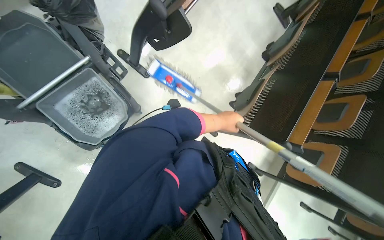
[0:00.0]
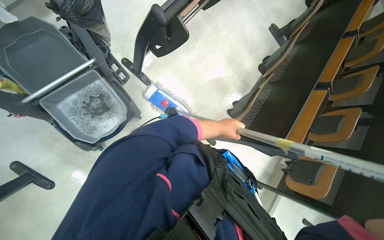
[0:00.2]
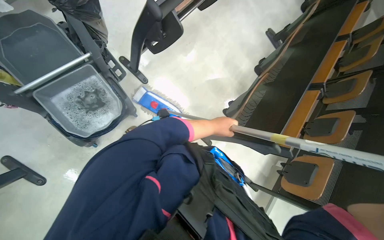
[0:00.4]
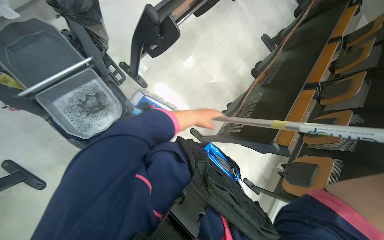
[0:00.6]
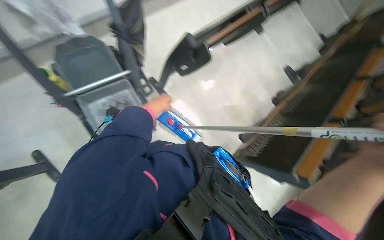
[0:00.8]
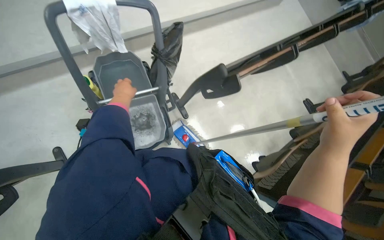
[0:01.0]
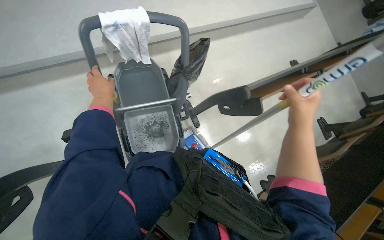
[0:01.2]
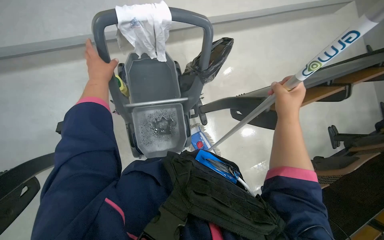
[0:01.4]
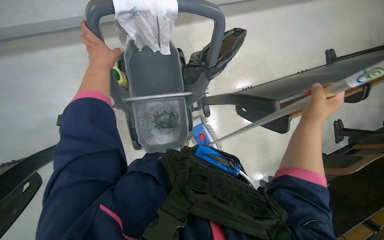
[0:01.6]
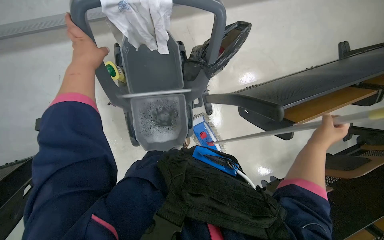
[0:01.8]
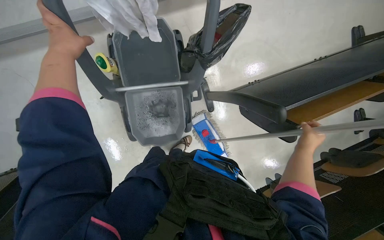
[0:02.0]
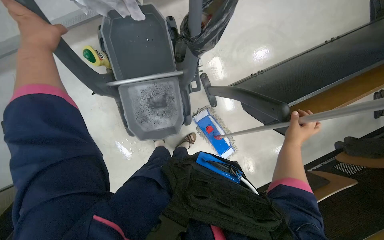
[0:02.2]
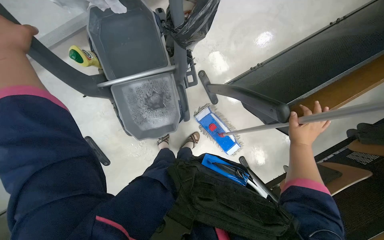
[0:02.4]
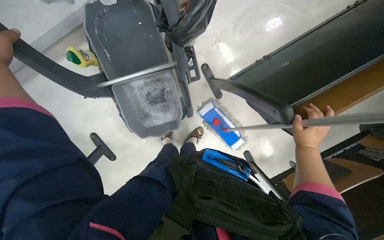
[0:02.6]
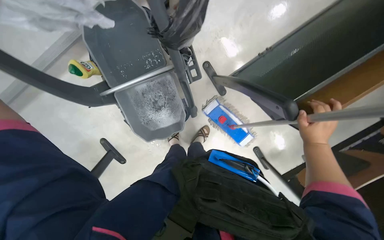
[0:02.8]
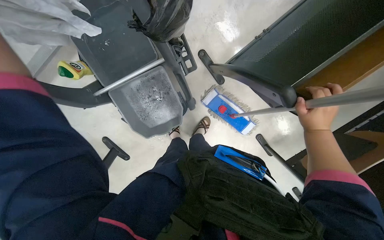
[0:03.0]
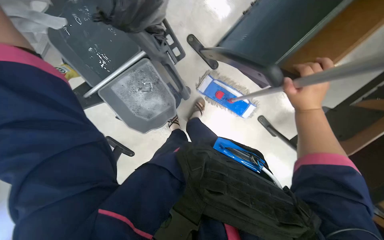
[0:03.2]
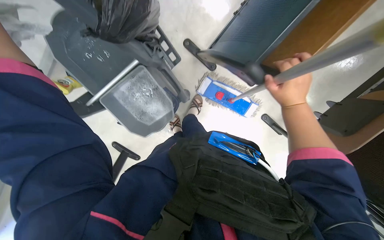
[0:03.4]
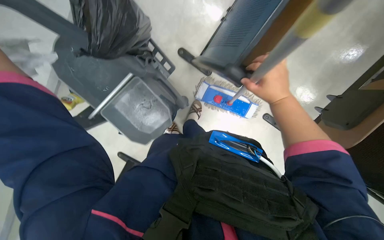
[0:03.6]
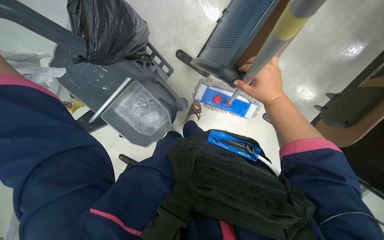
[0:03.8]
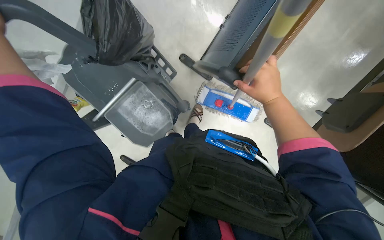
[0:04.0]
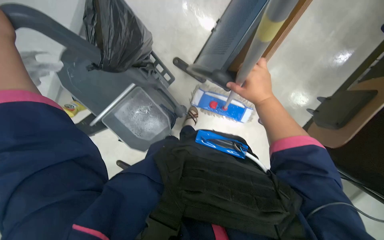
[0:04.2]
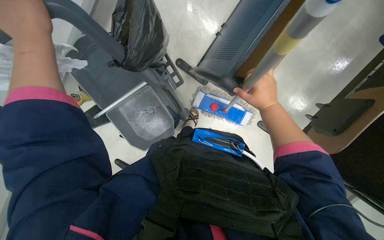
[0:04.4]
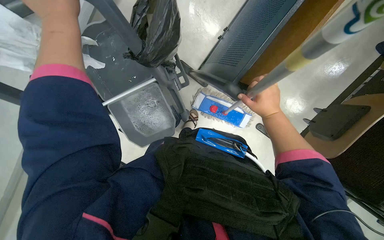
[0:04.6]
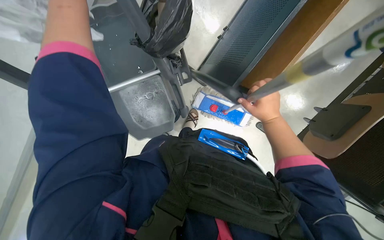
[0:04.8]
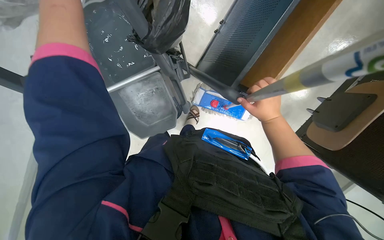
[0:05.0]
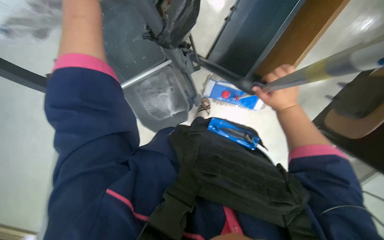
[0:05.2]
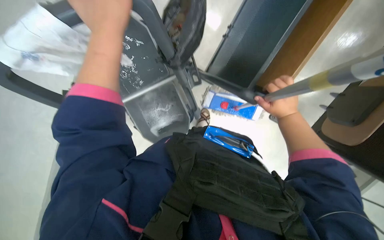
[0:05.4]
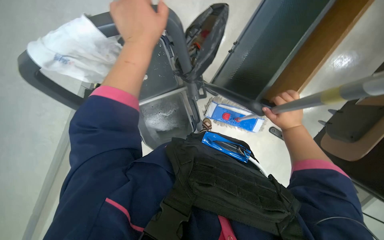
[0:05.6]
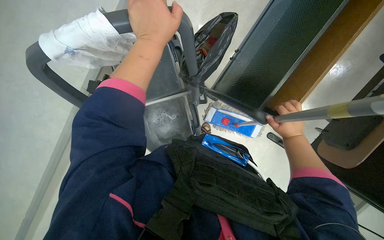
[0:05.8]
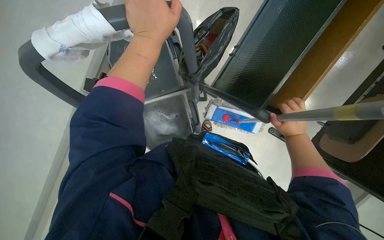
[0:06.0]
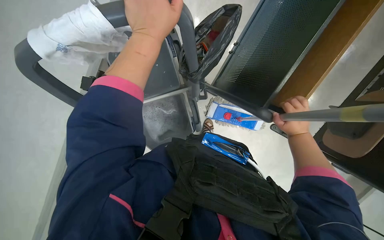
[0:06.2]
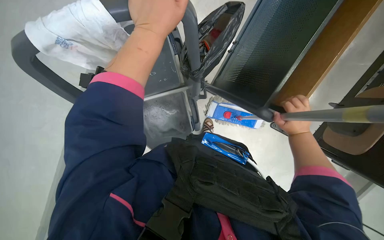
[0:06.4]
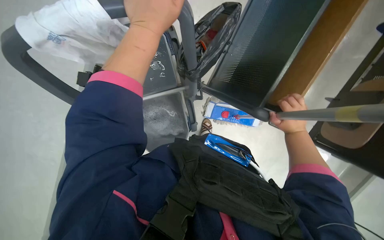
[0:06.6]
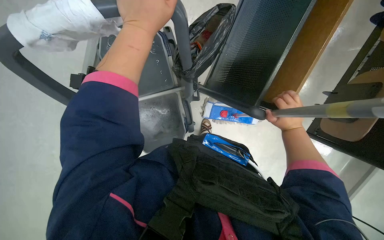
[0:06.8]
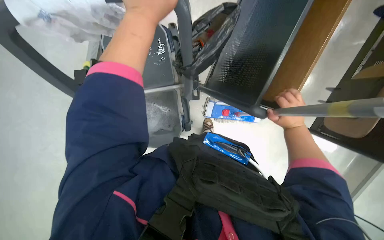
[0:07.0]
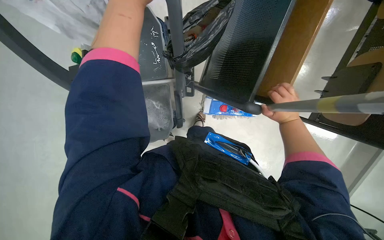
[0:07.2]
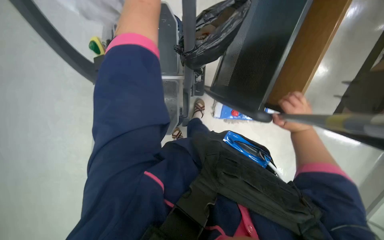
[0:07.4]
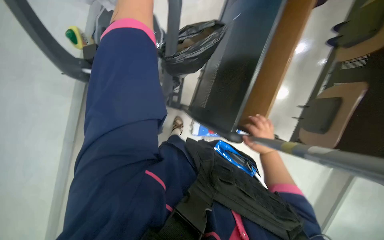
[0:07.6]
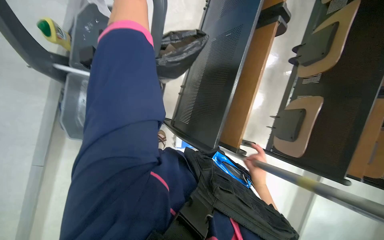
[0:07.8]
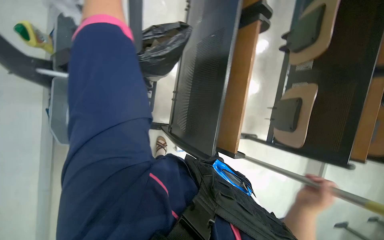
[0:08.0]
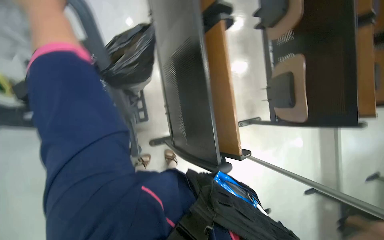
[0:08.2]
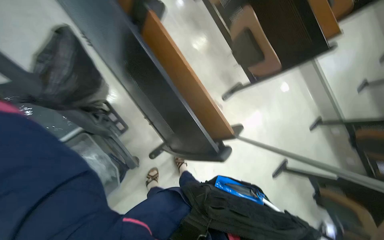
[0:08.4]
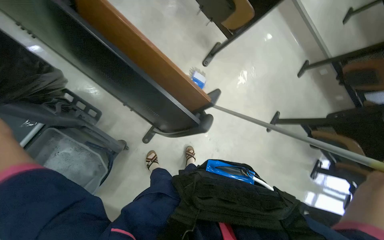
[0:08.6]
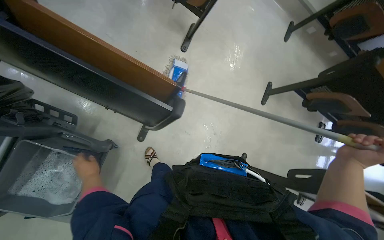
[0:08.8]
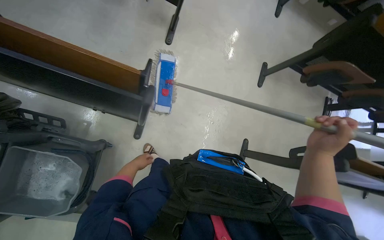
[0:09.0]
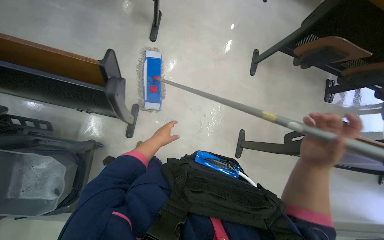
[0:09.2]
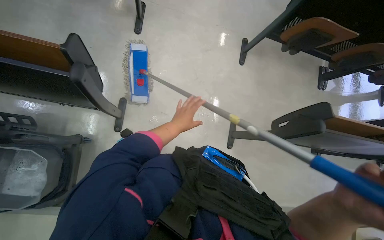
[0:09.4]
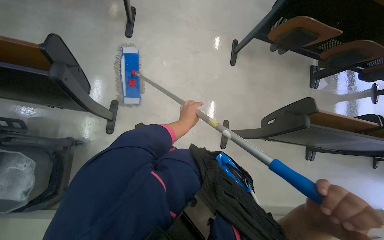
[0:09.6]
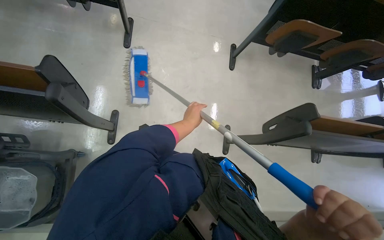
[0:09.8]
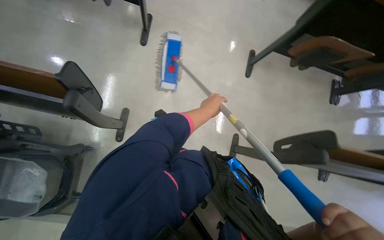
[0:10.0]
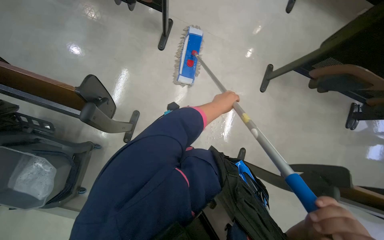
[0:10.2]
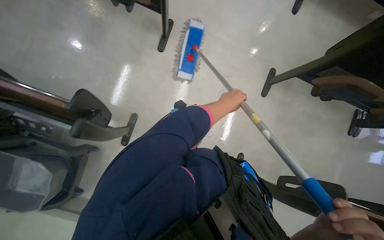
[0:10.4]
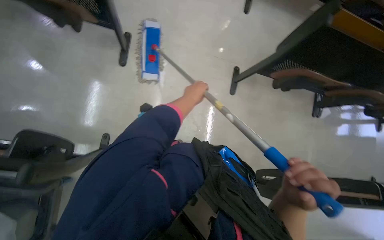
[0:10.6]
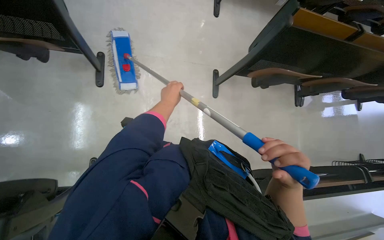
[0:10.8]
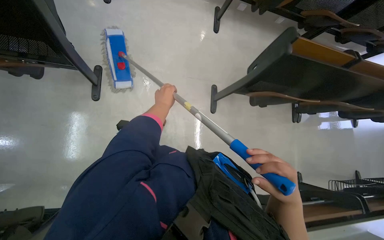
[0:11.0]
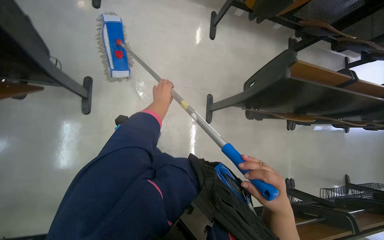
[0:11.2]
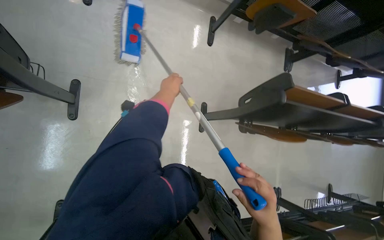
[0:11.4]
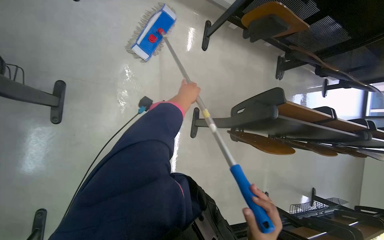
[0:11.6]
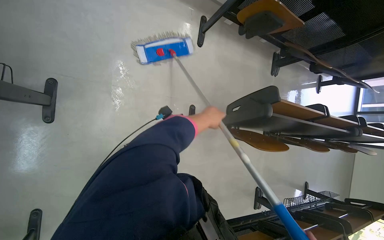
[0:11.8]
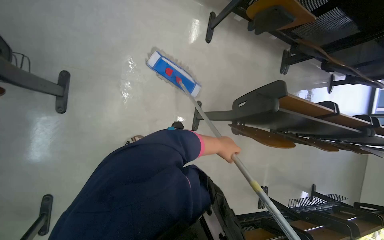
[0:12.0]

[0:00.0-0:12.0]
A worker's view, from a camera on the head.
Job: mopping floor.
The whole recording: Mopping lecture hall floor. The worker mops the lecture hall floor, periodically wringing and adjusting the mop.
0:00.0 to 0:01.6: The head rotates roughly 35 degrees to the left.
0:01.6 to 0:03.0: The view tips downward by roughly 20 degrees. The right hand is displaced farther from the camera and to the right by approximately 40 cm.
0:04.4 to 0:06.0: The right hand moves to the right, roughly 10 cm.
0:07.6 to 0:09.0: The wearer looks approximately 15 degrees further downward. The scene turns about 85 degrees counterclockwise in the picture.
0:09.0 to 0:10.4: The left hand shifts roughly 70 cm to the right and up the picture.
0:10.4 to 0:12.0: The head travels approximately 60 cm. The wearer looks approximately 20 degrees further to the right.

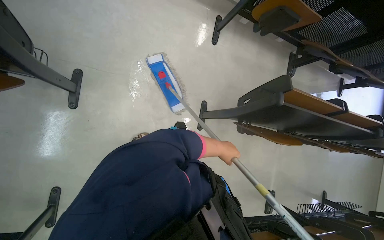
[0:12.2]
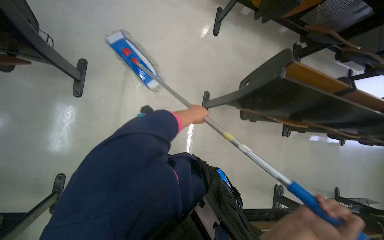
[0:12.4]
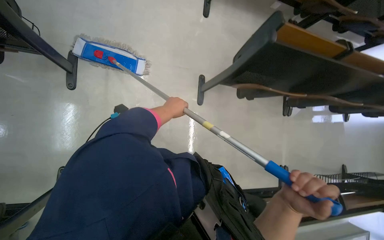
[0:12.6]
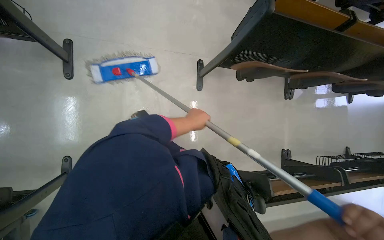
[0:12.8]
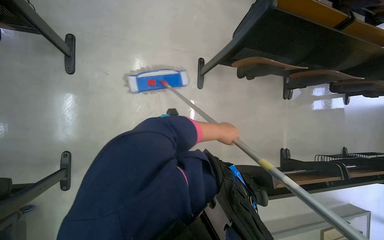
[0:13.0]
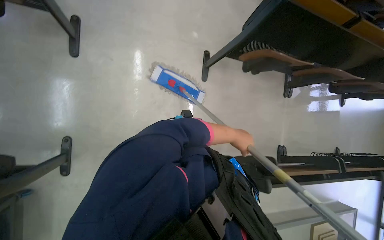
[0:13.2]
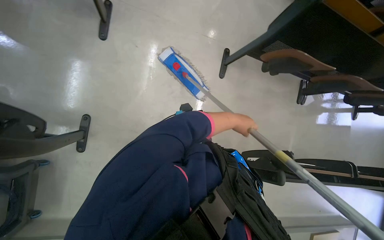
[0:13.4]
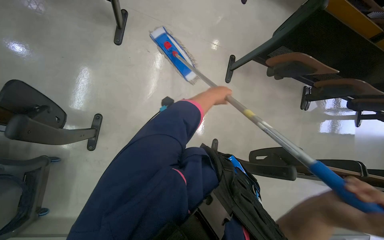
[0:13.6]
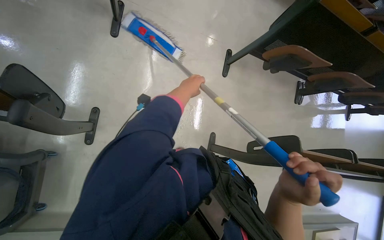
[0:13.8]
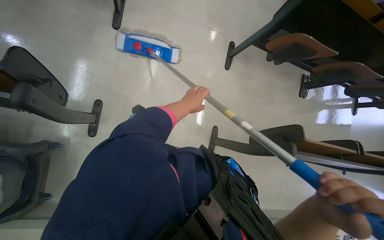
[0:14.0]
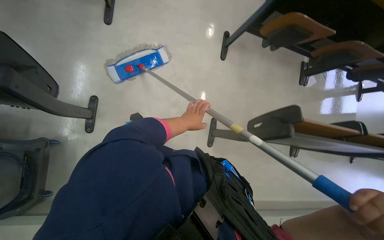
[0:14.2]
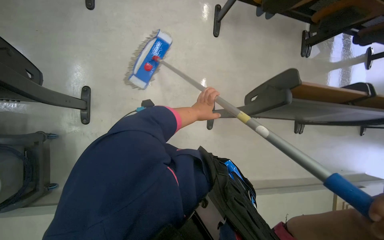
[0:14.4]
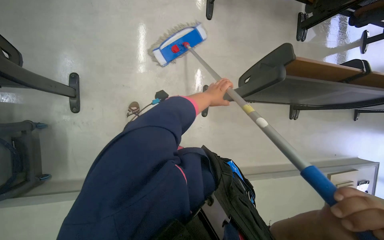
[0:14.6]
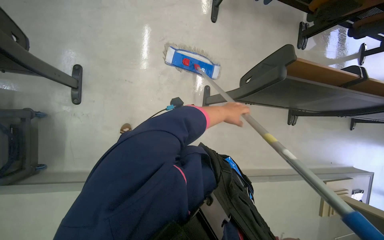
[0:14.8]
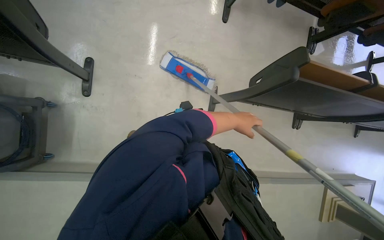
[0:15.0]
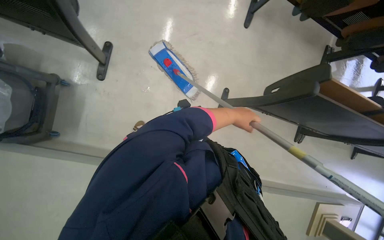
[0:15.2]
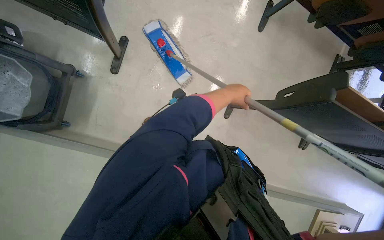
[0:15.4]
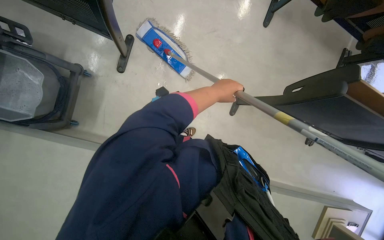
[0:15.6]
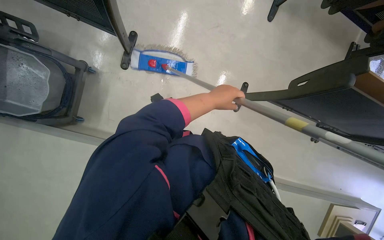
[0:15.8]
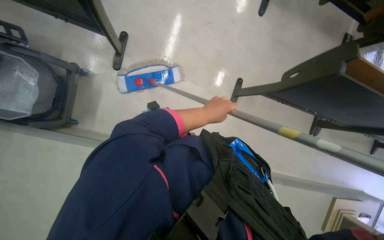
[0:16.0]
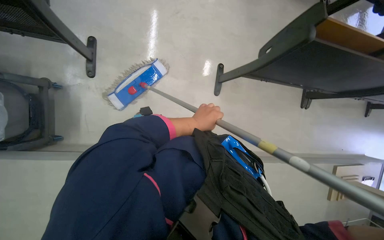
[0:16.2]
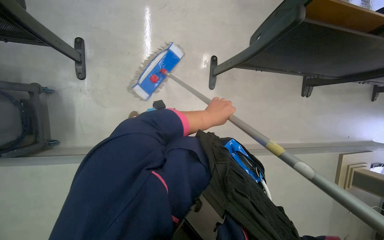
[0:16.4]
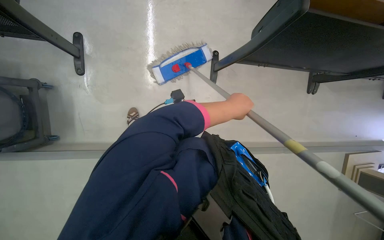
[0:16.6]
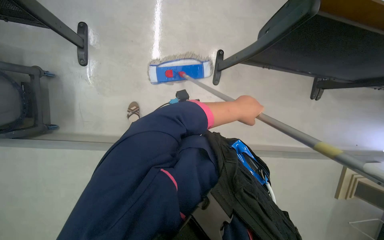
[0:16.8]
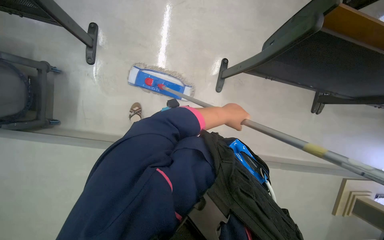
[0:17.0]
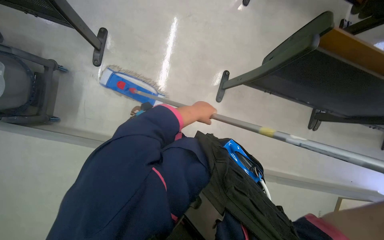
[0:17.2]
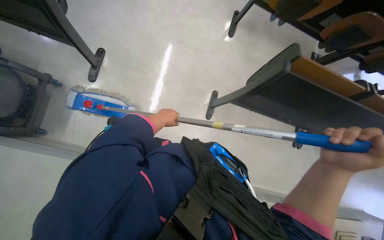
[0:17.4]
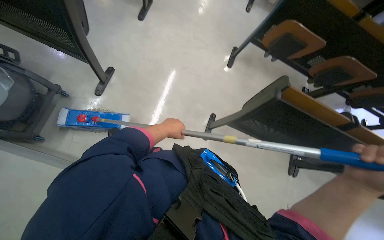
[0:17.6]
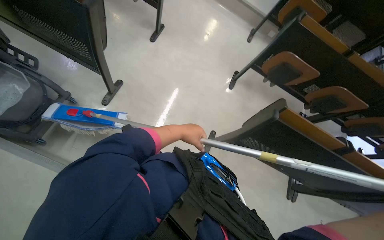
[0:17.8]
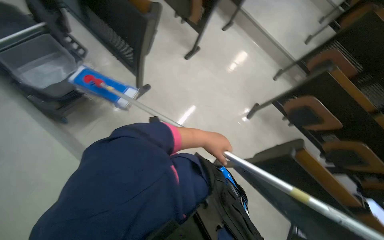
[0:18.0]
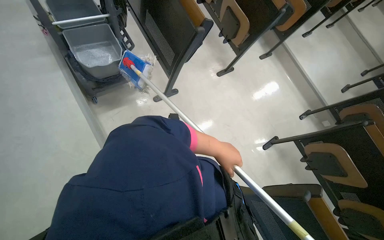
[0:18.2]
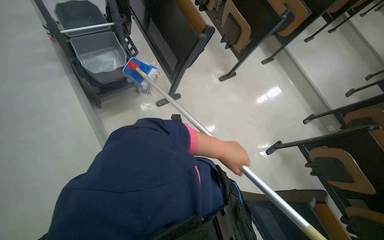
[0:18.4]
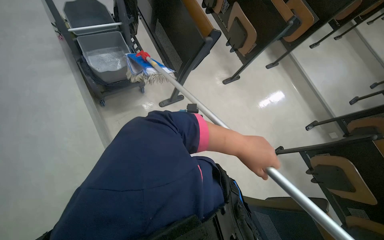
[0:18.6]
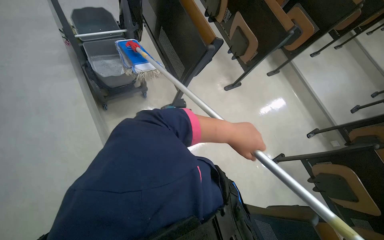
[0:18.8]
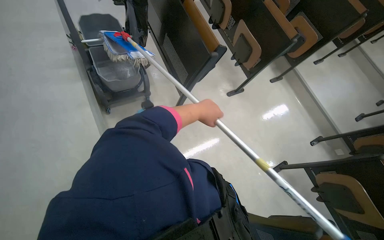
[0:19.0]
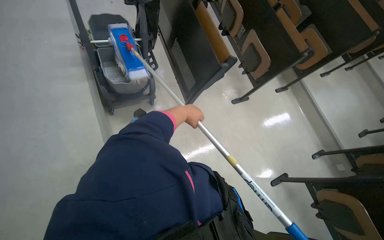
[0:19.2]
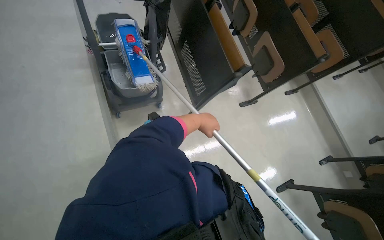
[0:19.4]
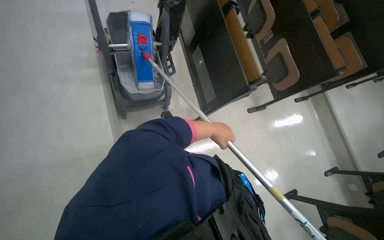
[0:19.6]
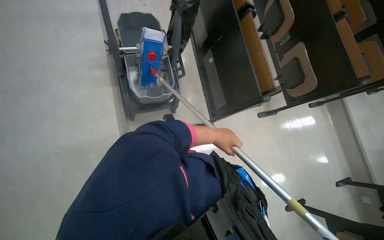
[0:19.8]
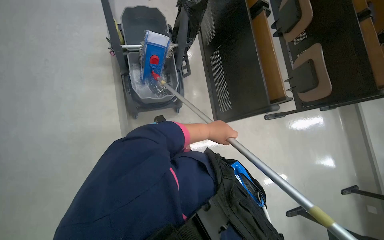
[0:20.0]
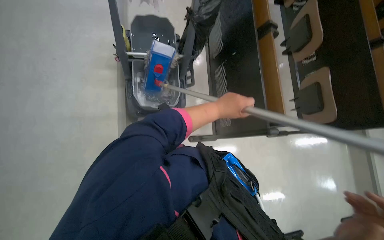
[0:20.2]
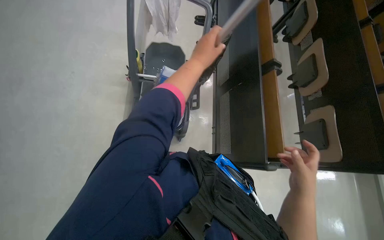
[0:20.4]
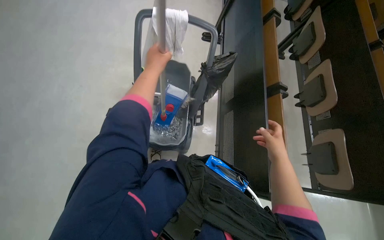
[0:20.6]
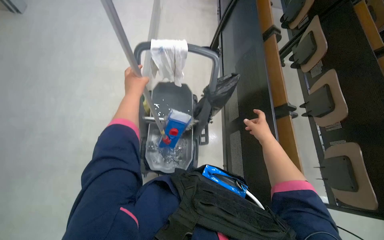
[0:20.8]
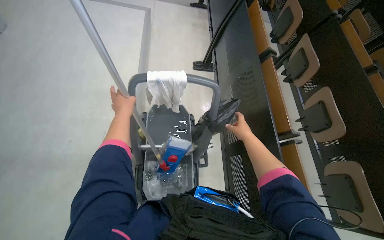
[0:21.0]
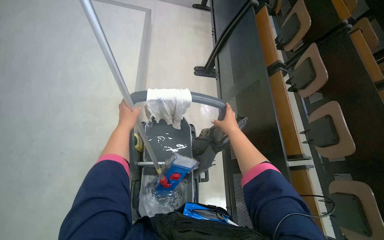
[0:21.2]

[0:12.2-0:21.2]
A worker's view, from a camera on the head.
Job: mopping floor.
The whole recording: Mopping lecture hall floor. The worker mops the lecture hall floor, periodically wringing and adjusting the mop.
0:12.2 to 0:13.8: The camera is carried approximately 70 cm.
0:13.8 to 0:15.2: The left hand shifts about 50 cm down the picture and to the right.
0:15.2 to 0:16.6: The left hand goes to the left and returns, approximately 10 cm each way.
0:16.6 to 0:18.2: The view tilts approximately 40 degrees upward. The scene rotates clockwise by roughly 55 degrees.
0:19.8 to 0:21.2: The camera travels roughly 60 cm. The view tips upward by about 10 degrees.
